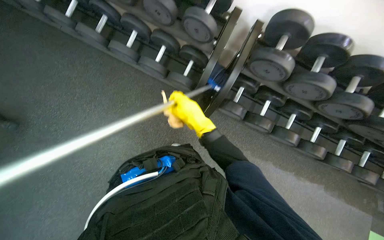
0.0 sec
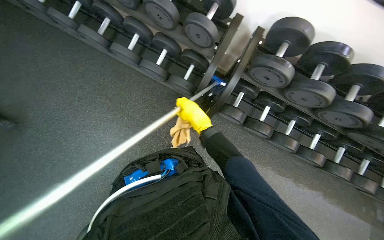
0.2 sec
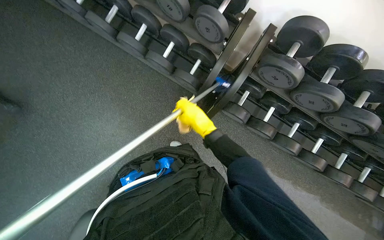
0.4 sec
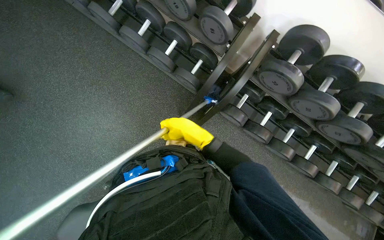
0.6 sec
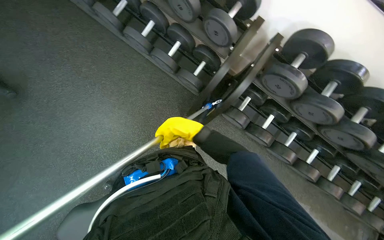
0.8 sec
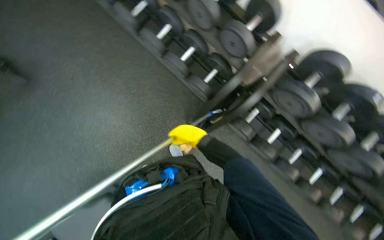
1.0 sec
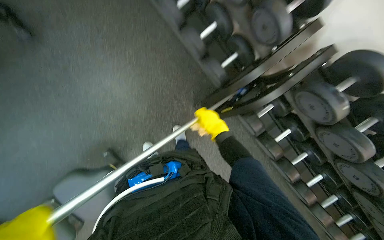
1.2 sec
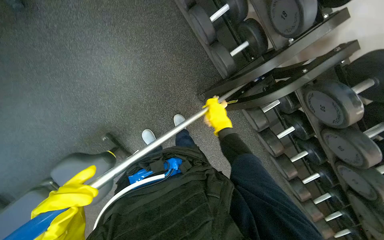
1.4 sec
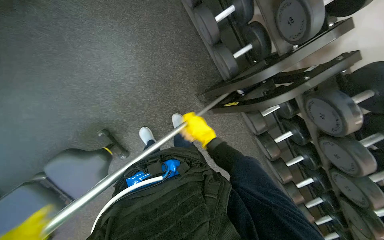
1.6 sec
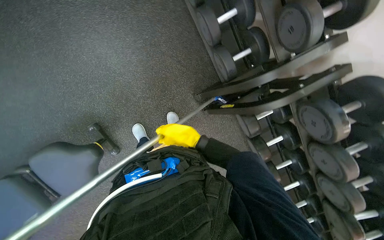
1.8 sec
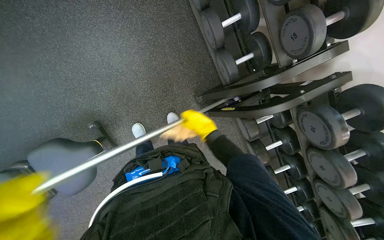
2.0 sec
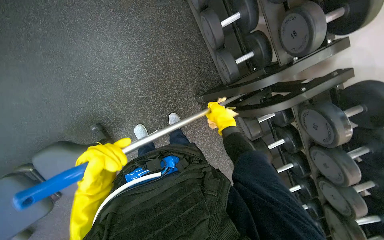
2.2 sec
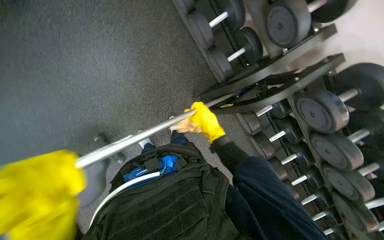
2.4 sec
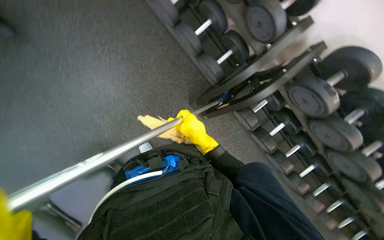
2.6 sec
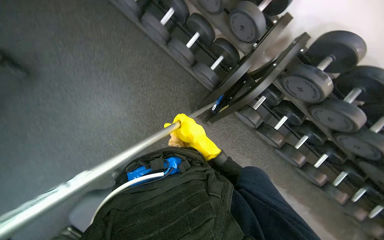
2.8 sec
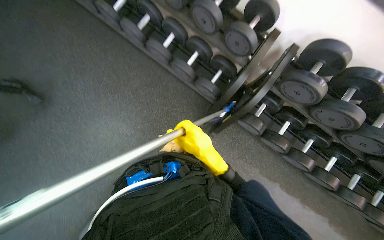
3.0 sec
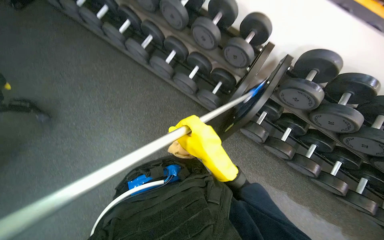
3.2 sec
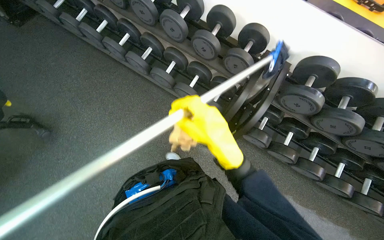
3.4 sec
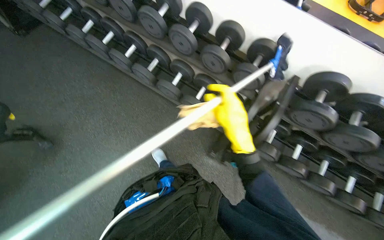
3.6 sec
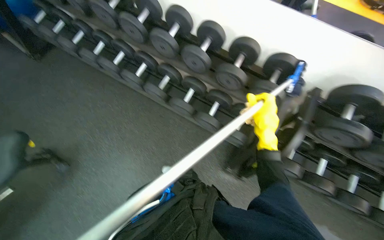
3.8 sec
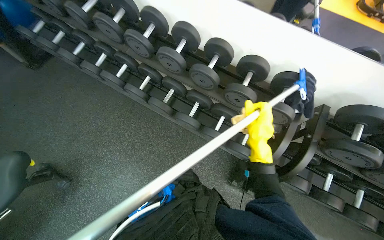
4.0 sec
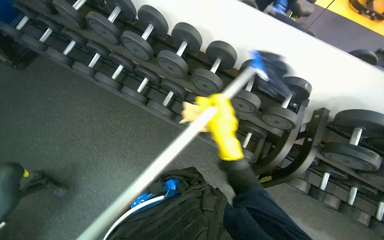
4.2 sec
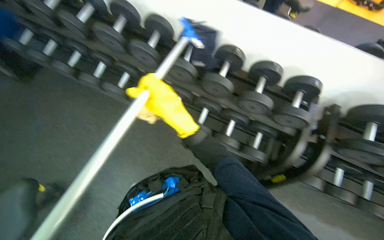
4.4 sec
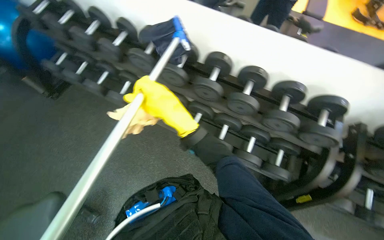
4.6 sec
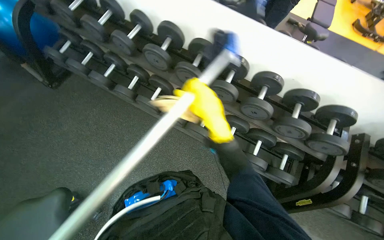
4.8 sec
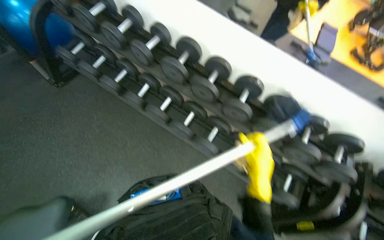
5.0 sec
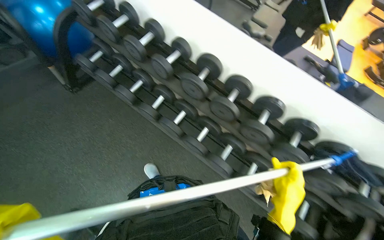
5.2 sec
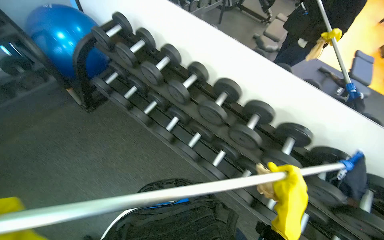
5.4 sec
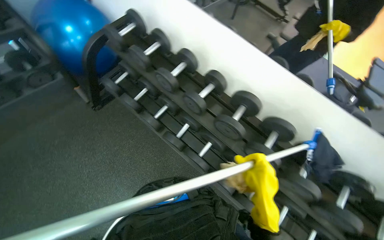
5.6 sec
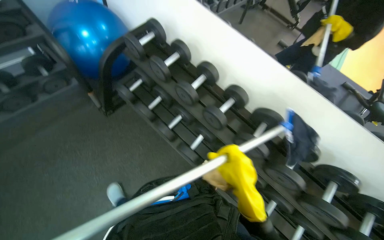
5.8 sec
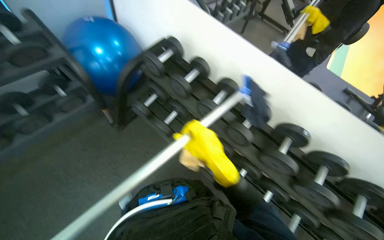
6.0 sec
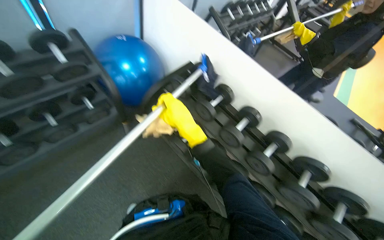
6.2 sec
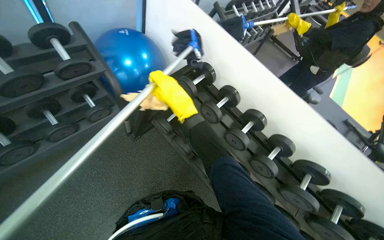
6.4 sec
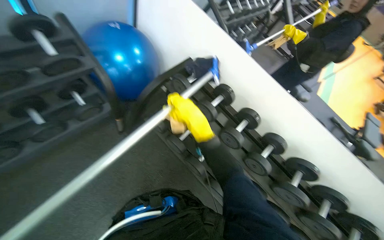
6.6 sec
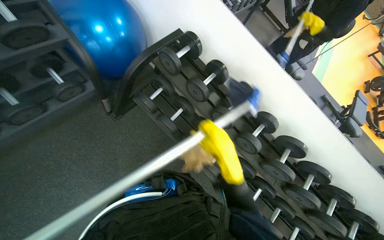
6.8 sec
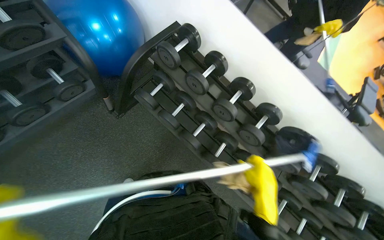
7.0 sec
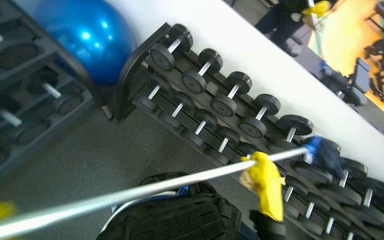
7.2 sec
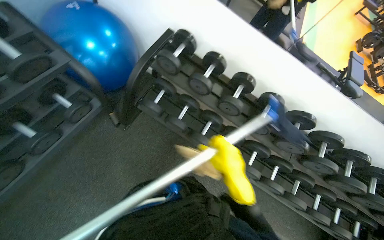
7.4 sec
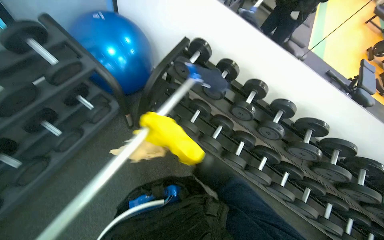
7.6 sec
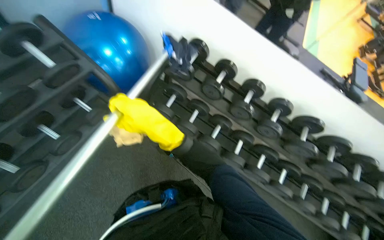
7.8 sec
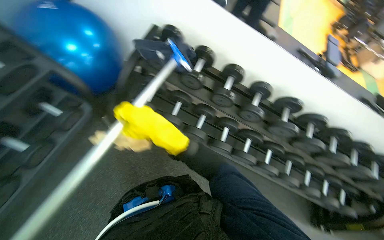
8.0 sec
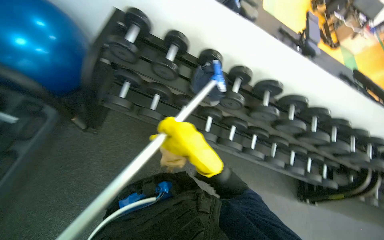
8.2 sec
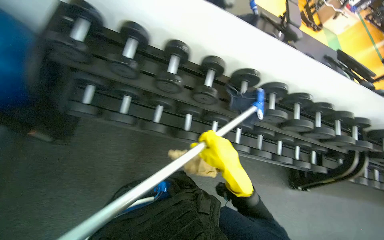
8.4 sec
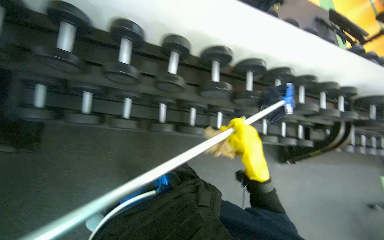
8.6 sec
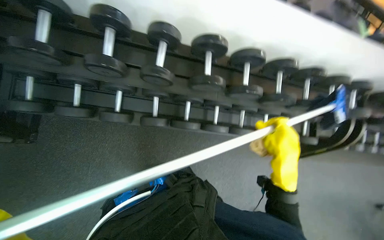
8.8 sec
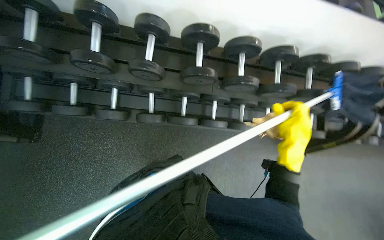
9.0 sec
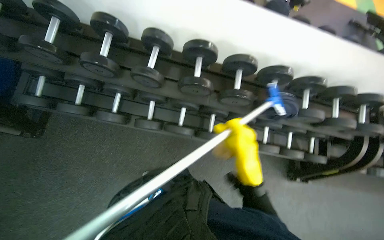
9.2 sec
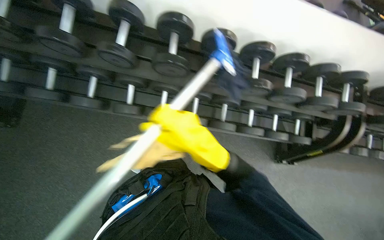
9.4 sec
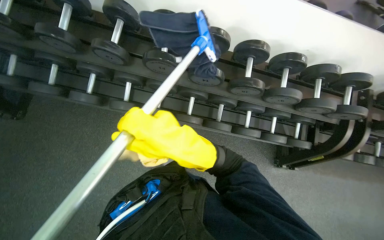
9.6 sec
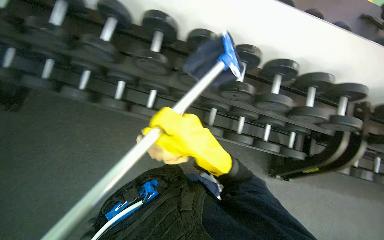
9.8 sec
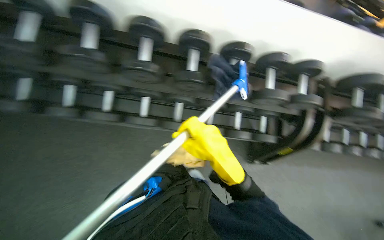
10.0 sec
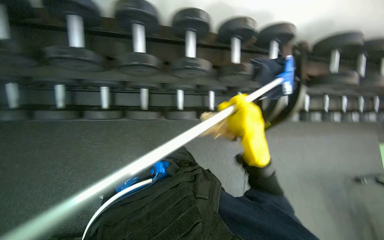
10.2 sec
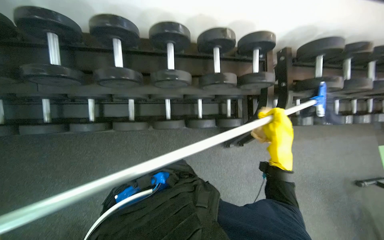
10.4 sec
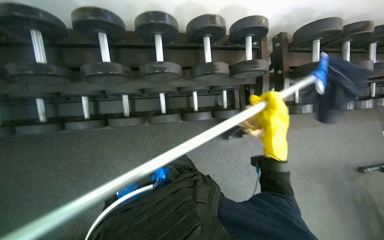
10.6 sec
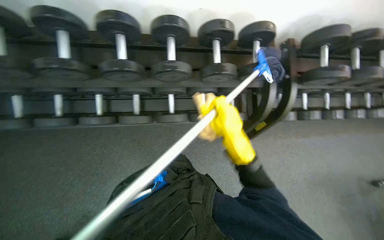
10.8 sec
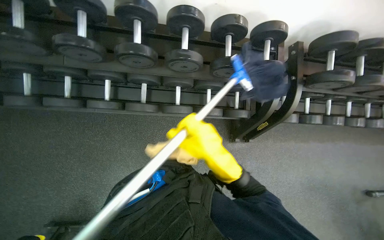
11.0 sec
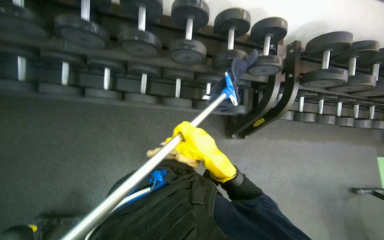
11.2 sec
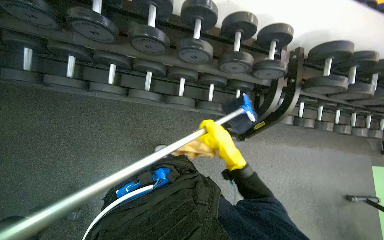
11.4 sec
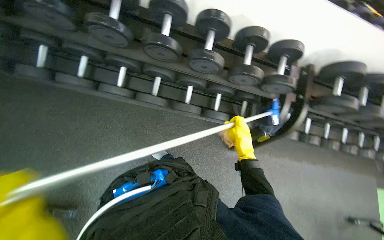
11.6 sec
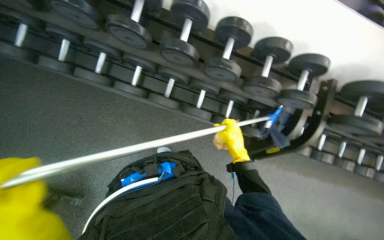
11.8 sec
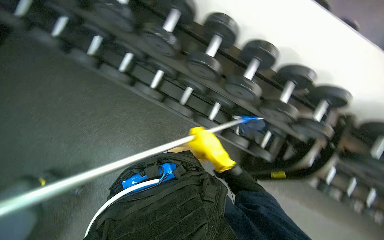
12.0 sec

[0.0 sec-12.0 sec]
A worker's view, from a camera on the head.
Job: wiping surfaces.
The whole recording: Cleaning gym equipment. The worker cleans various gym equipment, including benches and dumbbell racks, using a long-handled tool and a cloth.
0.0 sec to 1.6 sec: The view tips downward by some 15 degrees. The scene turns about 30 degrees clockwise in the picture.
1.6 sec to 3.0 sec: The view tilts some 15 degrees upward.
3.0 sec to 4.4 sec: The head travels approximately 60 cm.
4.4 sec to 6.0 sec: The camera is carried some 1 m.
6.0 sec to 7.6 sec: The right hand moves up and down the picture over about 25 cm, changing direction 2 times.
7.6 sec to 9.0 sec: The camera travels approximately 70 cm. The view tilts some 25 degrees downward. Everything in view rotates roughly 25 degrees counterclockwise.
9.0 sec to 10.4 sec: The head travels to the right, some 80 cm.
10.4 sec to 12.0 sec: Everything in view rotates about 30 degrees clockwise. The right hand moves left and right over approximately 20 cm, changing direction 2 times.

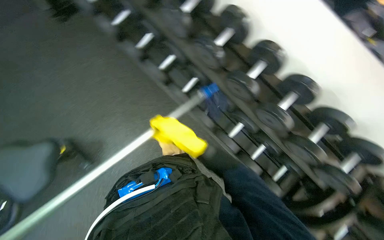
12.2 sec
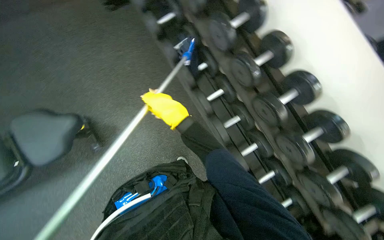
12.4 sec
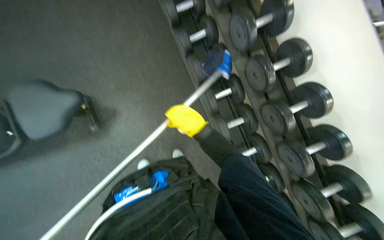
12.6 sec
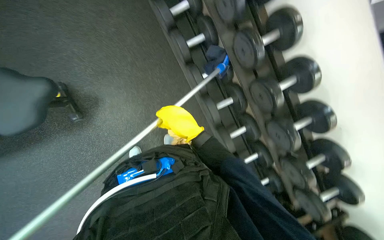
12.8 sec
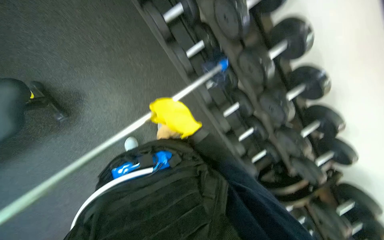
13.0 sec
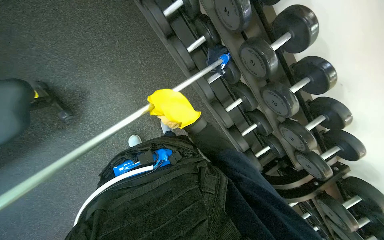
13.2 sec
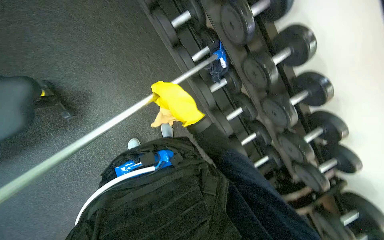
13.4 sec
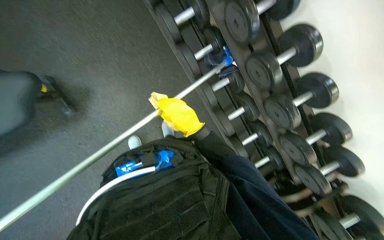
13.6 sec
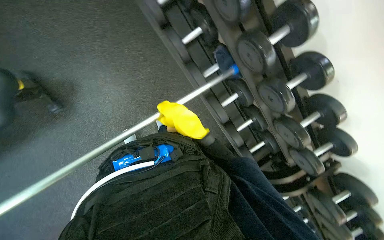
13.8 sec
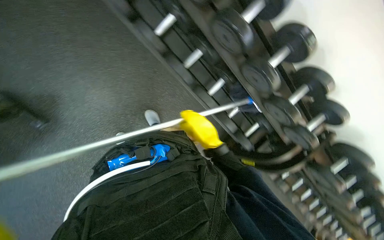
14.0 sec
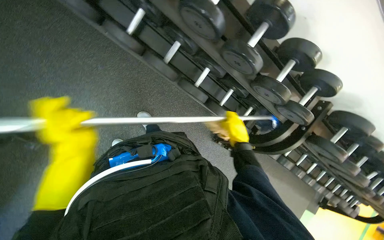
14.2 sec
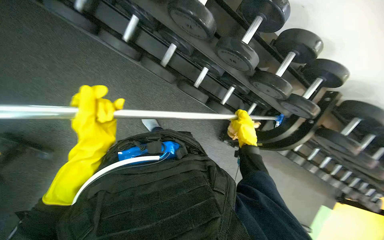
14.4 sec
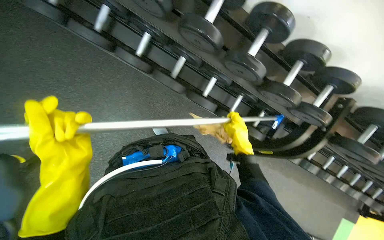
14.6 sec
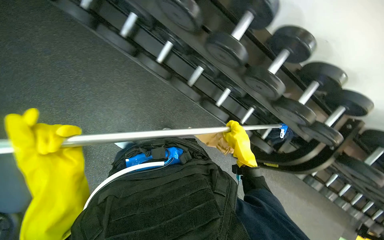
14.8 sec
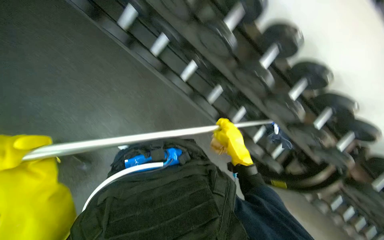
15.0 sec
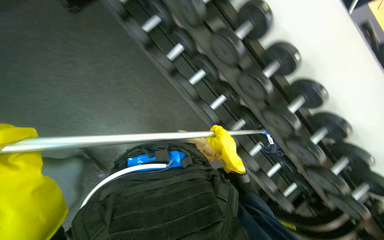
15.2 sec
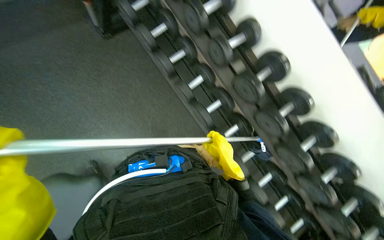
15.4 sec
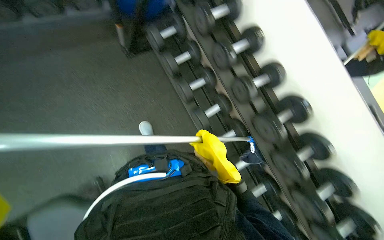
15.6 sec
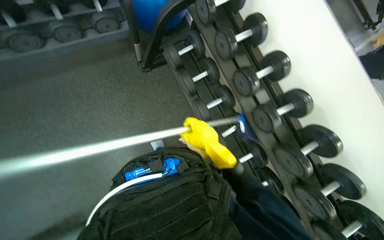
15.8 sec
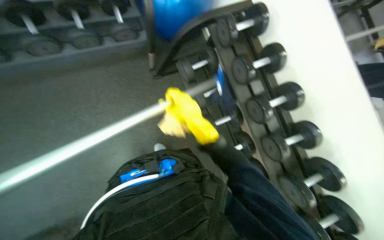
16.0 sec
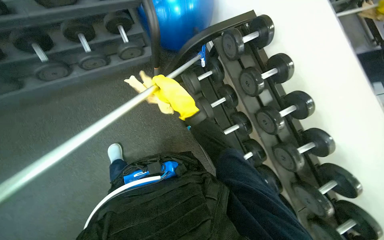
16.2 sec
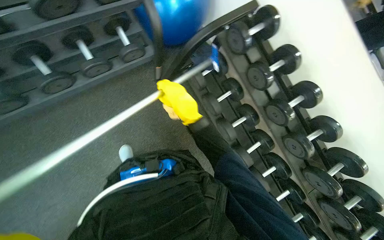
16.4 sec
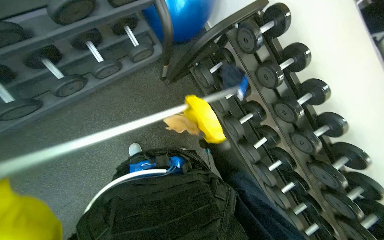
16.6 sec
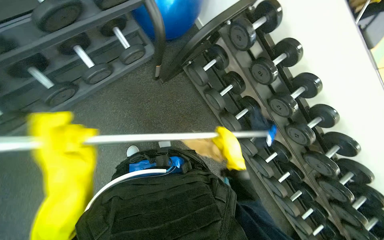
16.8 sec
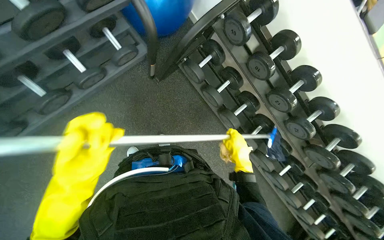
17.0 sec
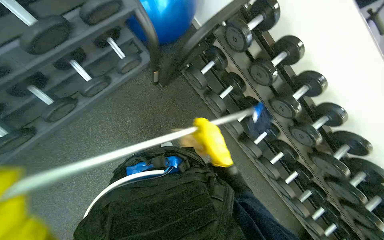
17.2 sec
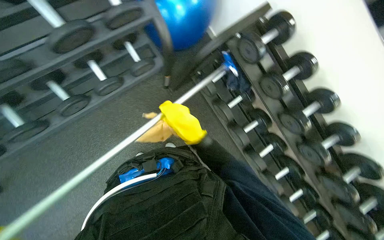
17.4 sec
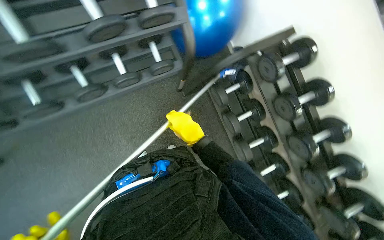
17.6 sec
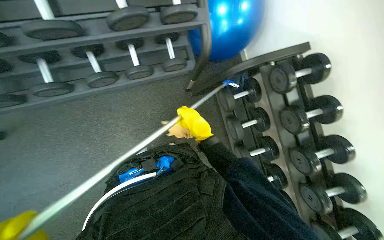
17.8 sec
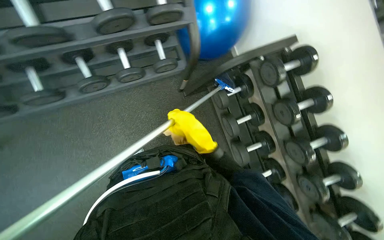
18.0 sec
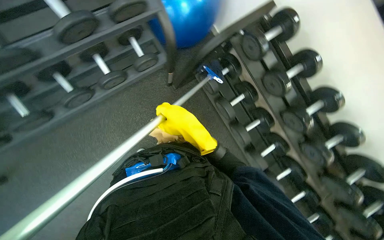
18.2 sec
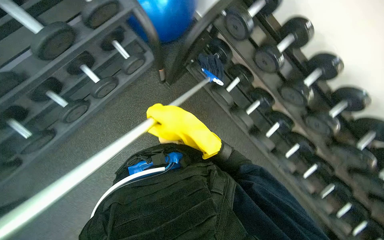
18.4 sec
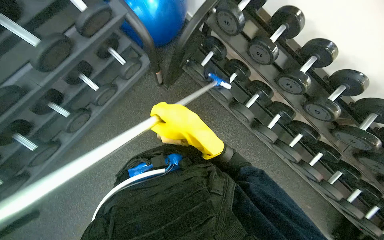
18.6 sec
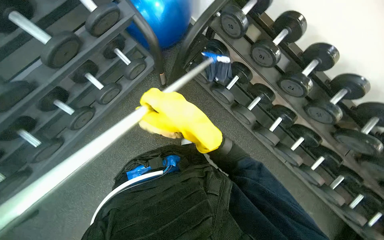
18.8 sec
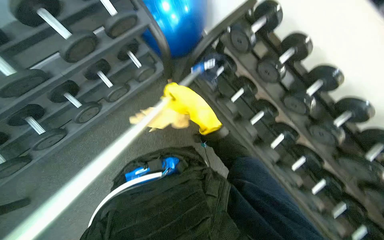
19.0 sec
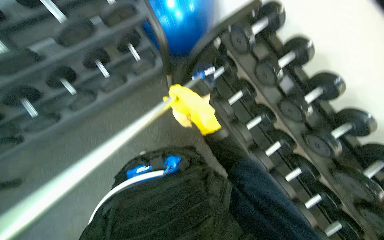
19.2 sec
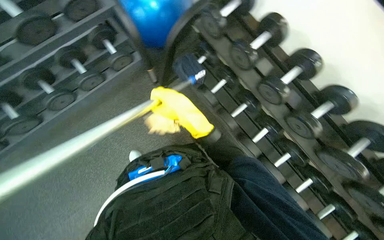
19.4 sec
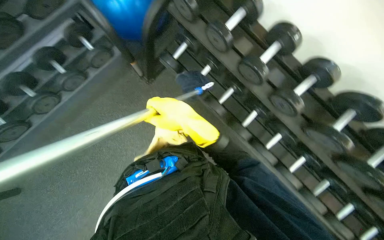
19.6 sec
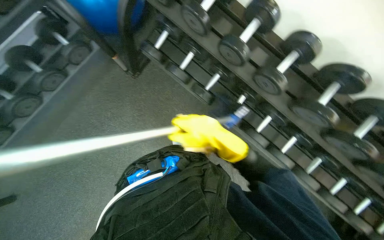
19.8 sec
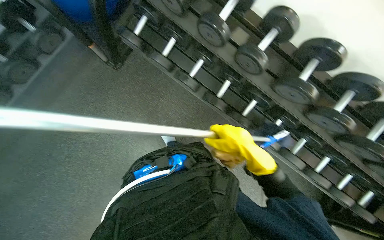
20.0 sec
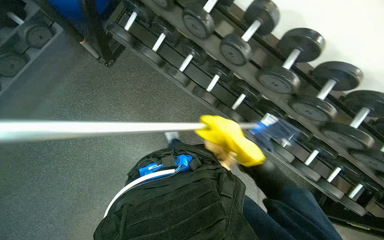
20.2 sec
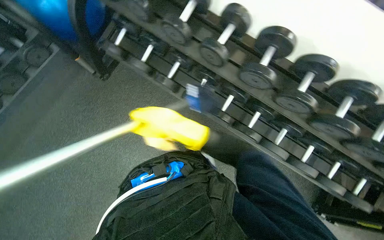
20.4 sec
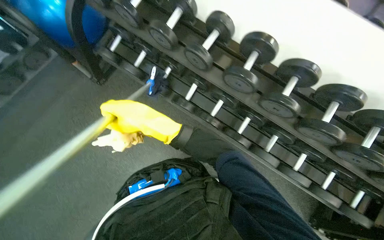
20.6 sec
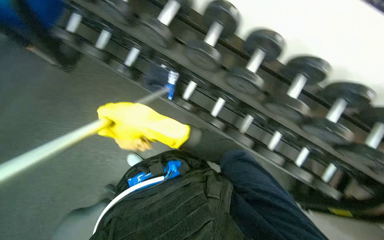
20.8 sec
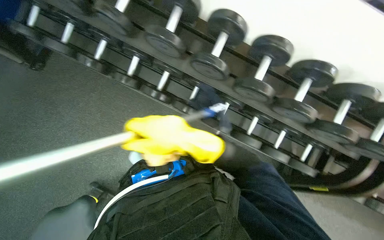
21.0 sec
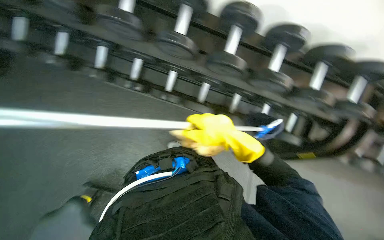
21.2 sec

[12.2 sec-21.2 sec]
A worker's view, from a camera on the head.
Job: wiping surfaces.
The whole recording: Cleaning gym equipment. The worker cleans various gym equipment, including benches and dumbbell racks, using a long-handled tool and a cloth.
12.2 sec to 13.8 sec: The view tips downward by about 20 degrees.
15.2 sec to 16.6 sec: The wearer moves approximately 90 cm.
16.6 sec to 18.2 sec: The right hand reaches some 10 cm to the right, then returns.
18.2 sec to 19.8 sec: The wearer moves some 50 cm.
19.8 sec to 21.2 sec: The camera is carried about 80 cm.
